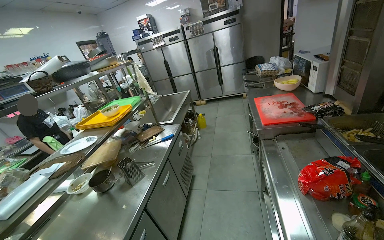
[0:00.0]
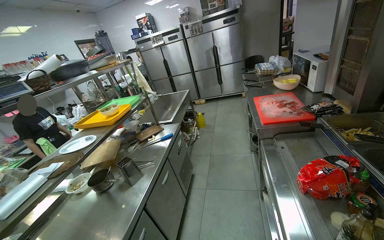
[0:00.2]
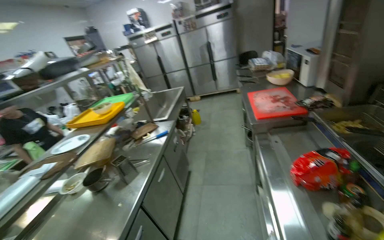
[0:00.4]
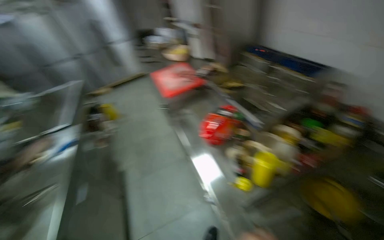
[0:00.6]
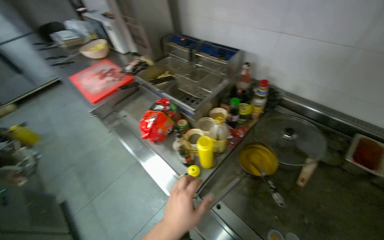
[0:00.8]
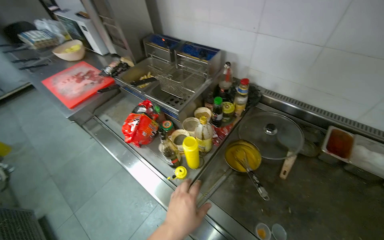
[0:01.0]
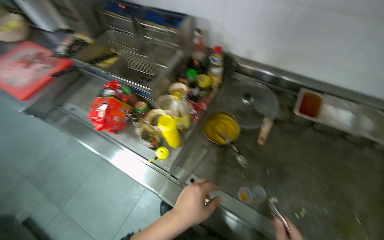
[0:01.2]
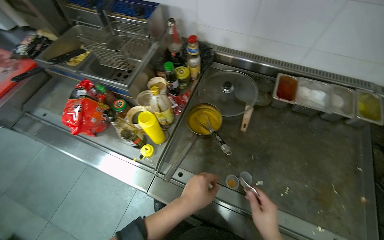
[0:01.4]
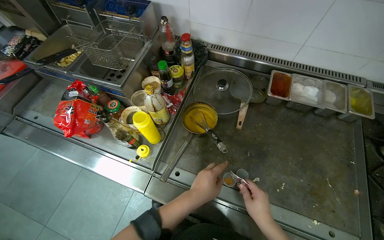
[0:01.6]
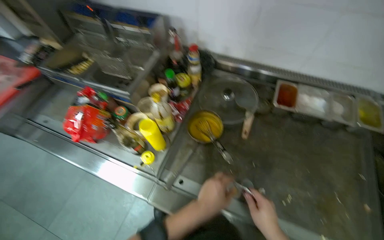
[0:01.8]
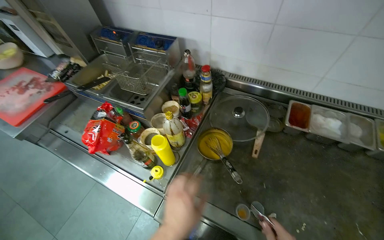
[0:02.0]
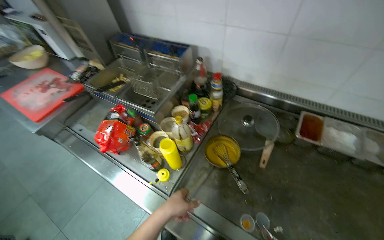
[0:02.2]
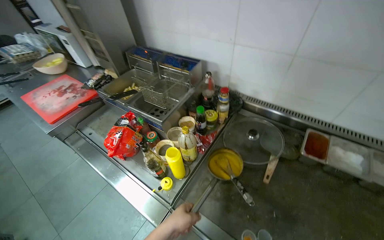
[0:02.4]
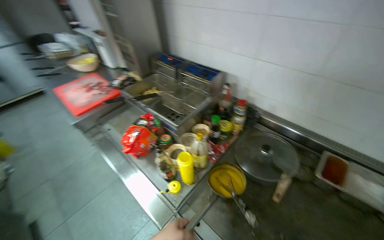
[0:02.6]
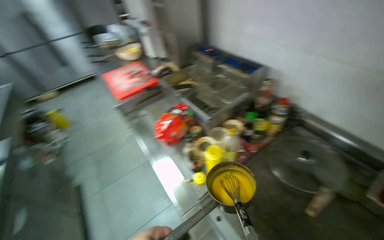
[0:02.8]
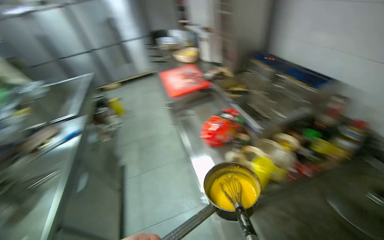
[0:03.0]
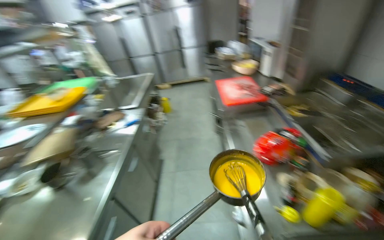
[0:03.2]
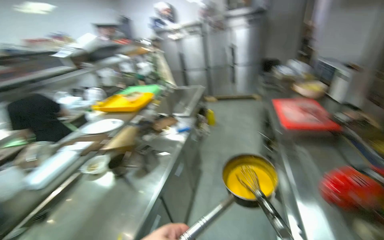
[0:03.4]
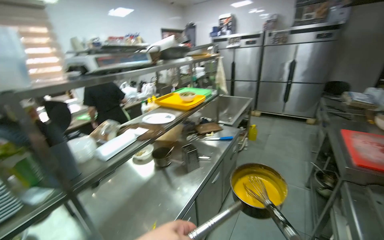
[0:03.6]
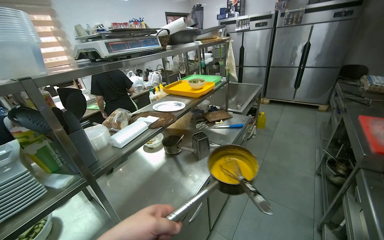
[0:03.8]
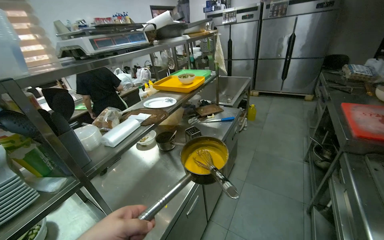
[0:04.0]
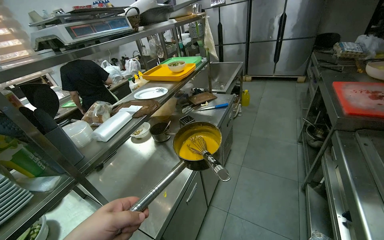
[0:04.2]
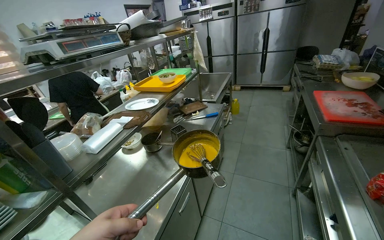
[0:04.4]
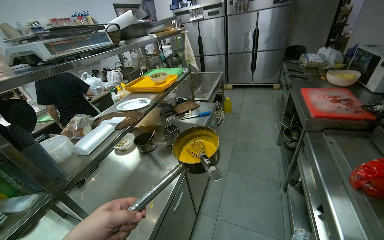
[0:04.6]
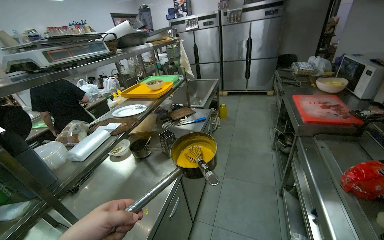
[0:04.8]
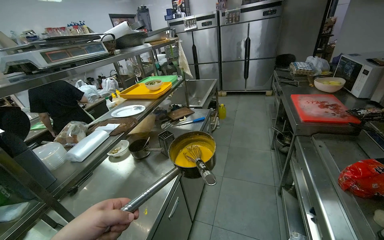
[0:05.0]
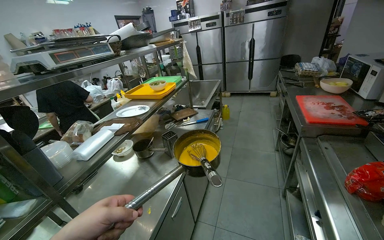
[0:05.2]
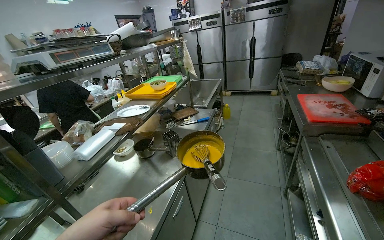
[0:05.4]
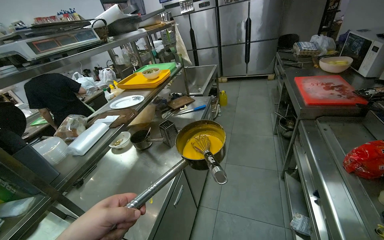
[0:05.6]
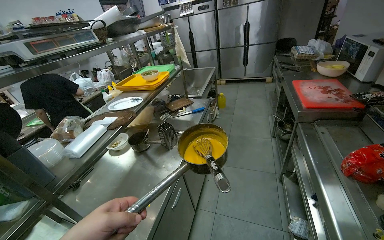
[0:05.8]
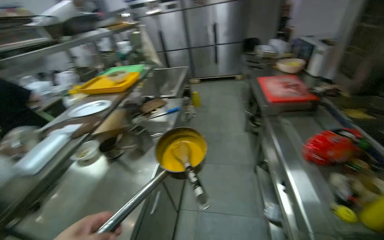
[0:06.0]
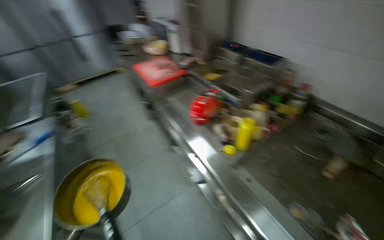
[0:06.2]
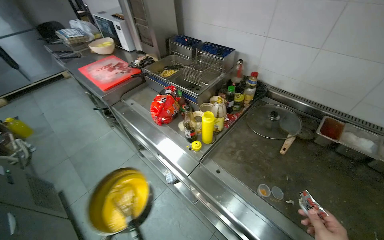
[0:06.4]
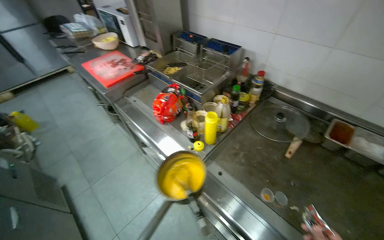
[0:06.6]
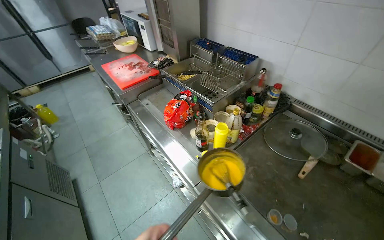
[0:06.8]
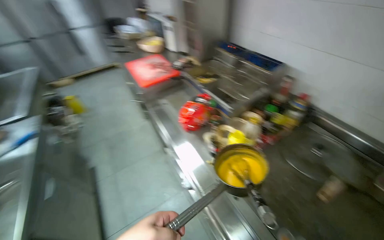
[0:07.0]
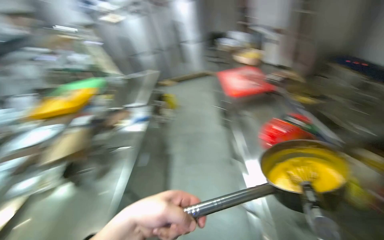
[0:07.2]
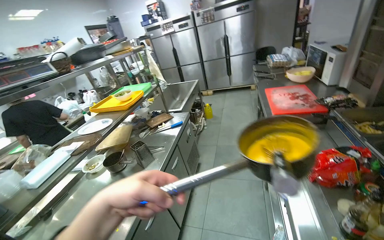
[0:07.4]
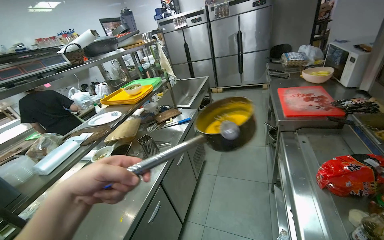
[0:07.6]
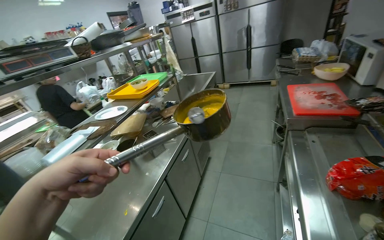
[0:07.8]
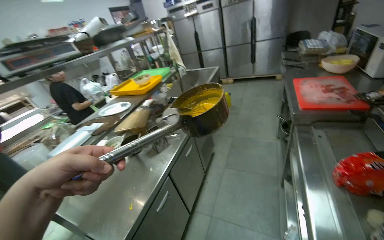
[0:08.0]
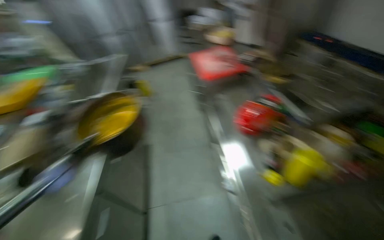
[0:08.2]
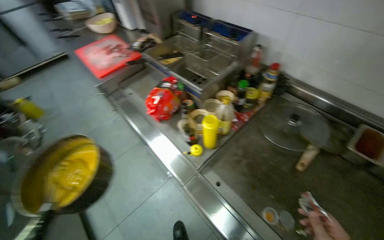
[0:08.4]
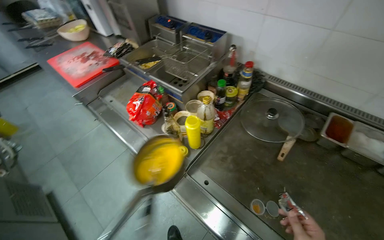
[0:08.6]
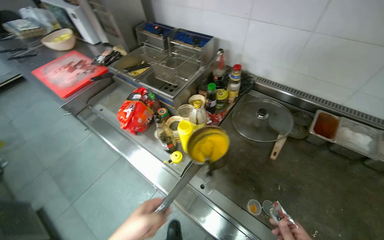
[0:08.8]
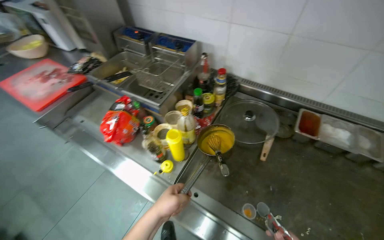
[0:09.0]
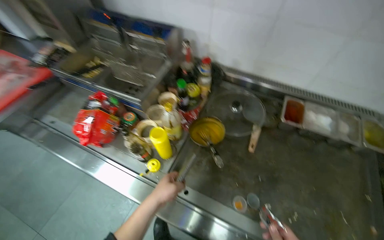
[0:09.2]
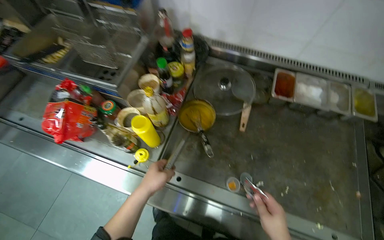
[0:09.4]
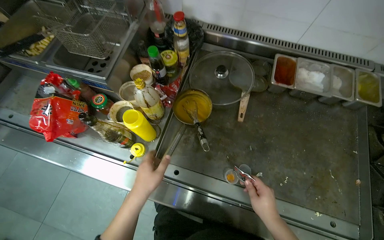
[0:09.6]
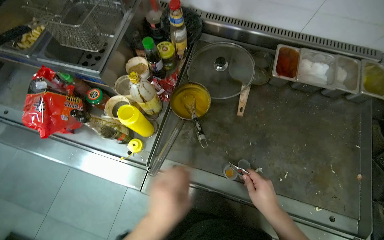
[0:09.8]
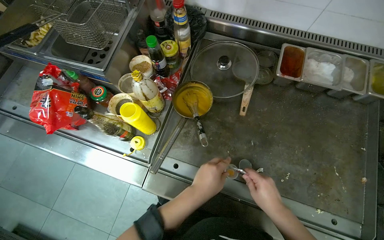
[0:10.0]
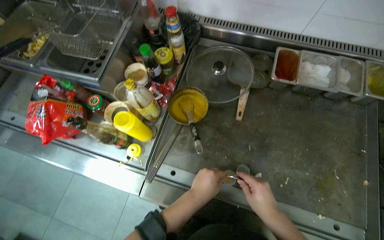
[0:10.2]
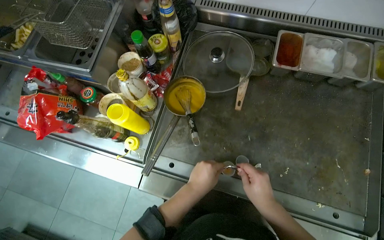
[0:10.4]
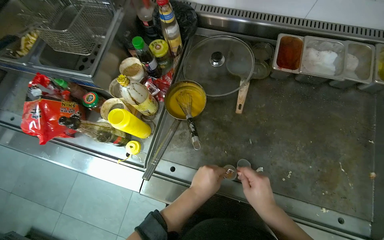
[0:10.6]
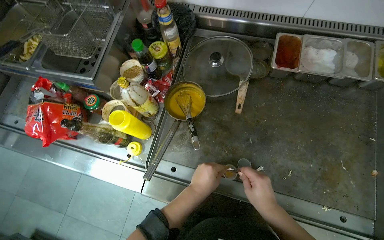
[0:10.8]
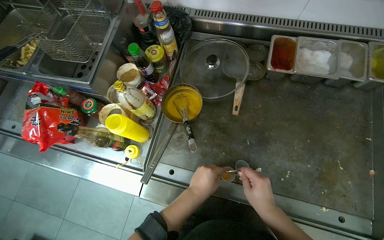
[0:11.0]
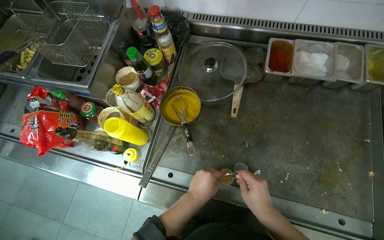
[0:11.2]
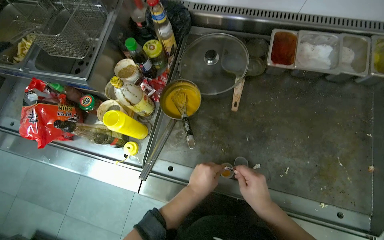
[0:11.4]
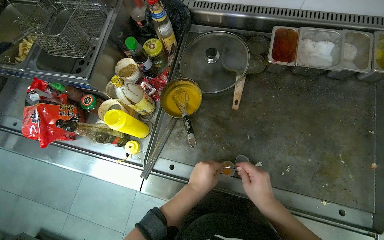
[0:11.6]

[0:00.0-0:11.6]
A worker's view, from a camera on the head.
Job: preparing food.
The whole recording: Preparing condiments for serving. The worker opens small packets and pours their contents into small cups.
0:01.4 to 0:02.8: The wearer looks about 35 degrees further to the left. The wearer looks about 15 degrees further upward.
0:02.8 to 0:04.4: The camera travels about 50 cm. The wearer looks some 60 degrees further to the left.
0:05.8 to 0:07.2: The wearer looks roughly 20 degrees further to the right.
0:08.8 to 0:10.2: The head rotates about 20 degrees to the right. The view tips downward by about 15 degrees. The left hand travels to the right and farther from the camera by about 30 cm.
0:10.2 to 0:11.6: The hands are busy where they are.

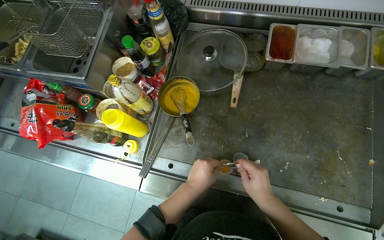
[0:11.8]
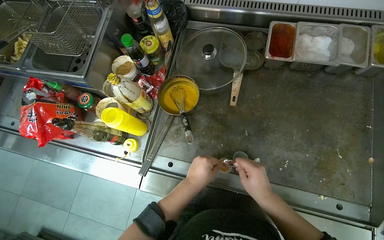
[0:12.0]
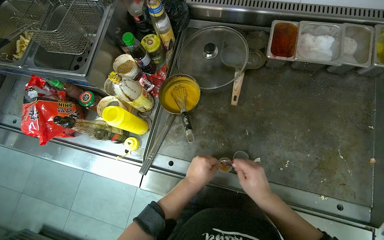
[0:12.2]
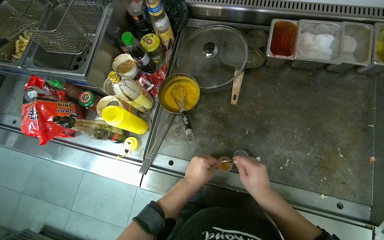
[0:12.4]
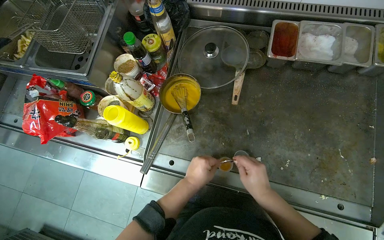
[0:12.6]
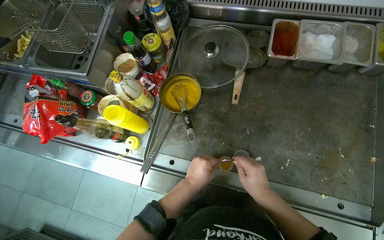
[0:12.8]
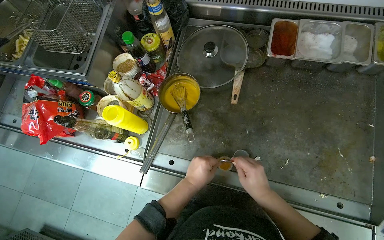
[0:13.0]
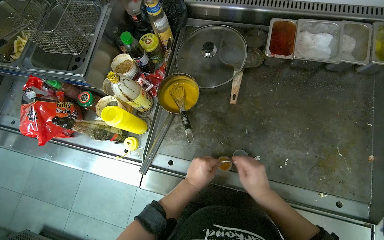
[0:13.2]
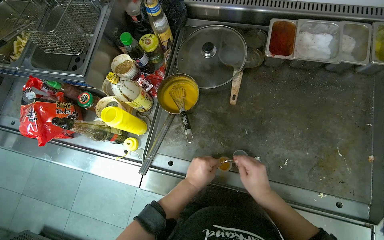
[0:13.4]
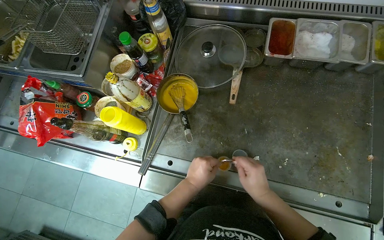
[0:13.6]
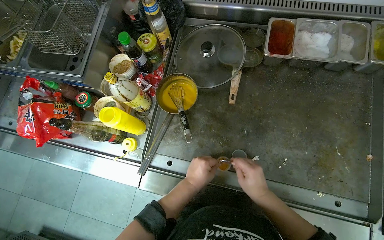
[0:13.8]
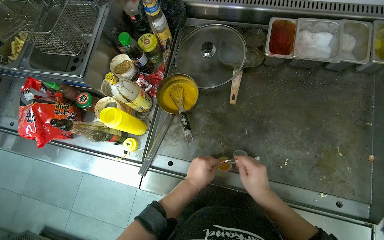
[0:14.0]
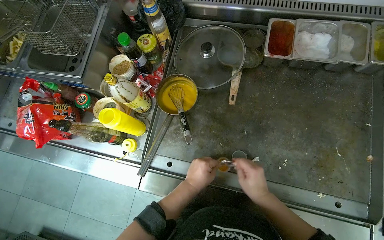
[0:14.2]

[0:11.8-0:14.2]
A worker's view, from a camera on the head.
Job: preparing food.
The whole recording: Preparing condiments for serving. The worker opens small packets and pours their contents into small cups.
0:11.8 to 0:14.2: The hands are busy where they are.

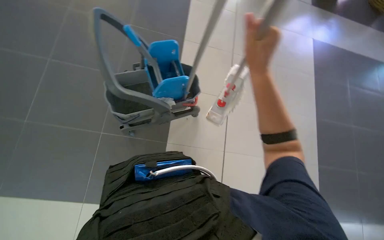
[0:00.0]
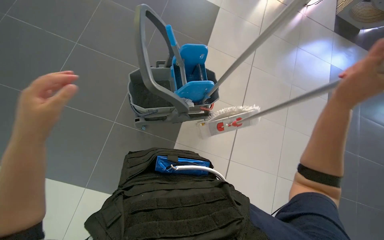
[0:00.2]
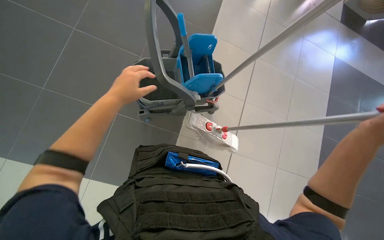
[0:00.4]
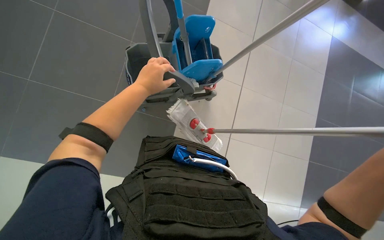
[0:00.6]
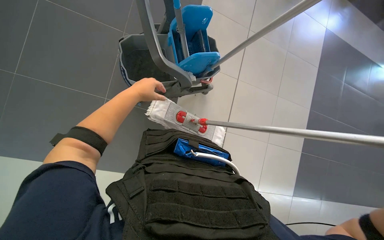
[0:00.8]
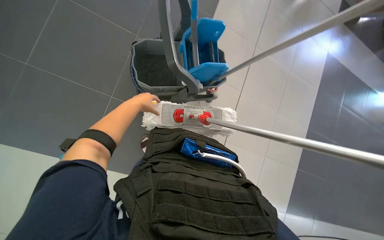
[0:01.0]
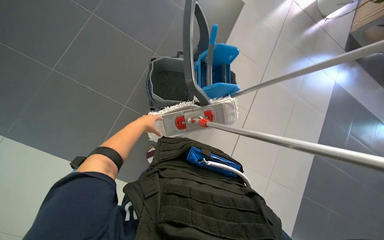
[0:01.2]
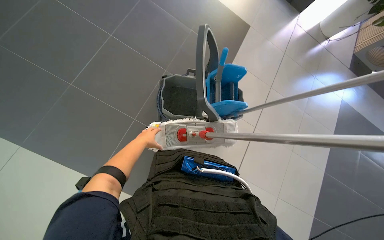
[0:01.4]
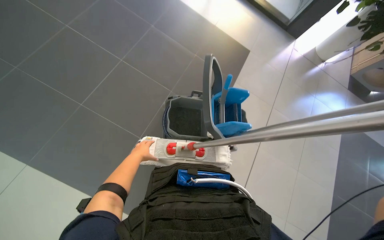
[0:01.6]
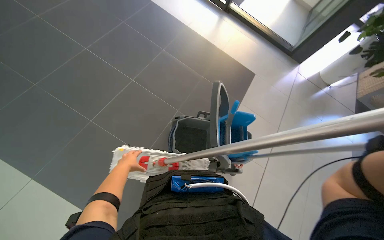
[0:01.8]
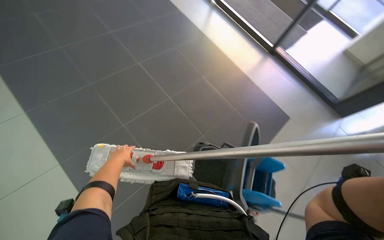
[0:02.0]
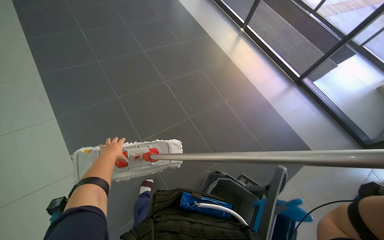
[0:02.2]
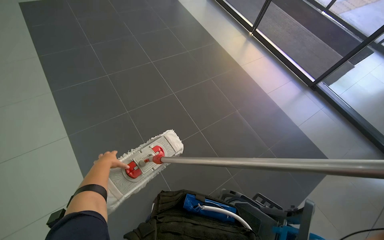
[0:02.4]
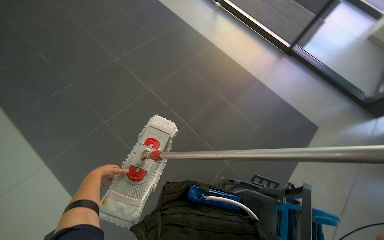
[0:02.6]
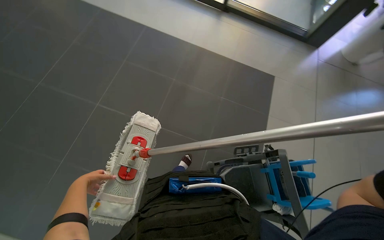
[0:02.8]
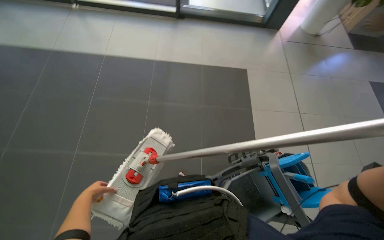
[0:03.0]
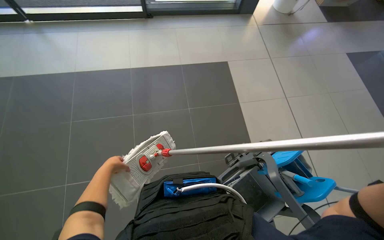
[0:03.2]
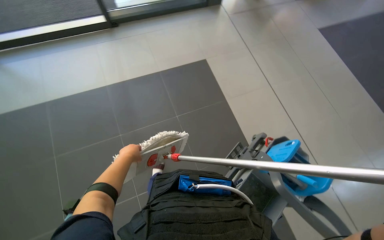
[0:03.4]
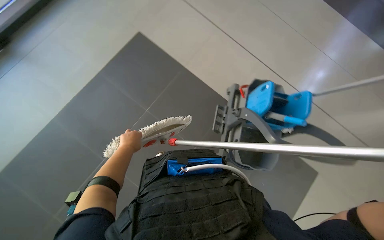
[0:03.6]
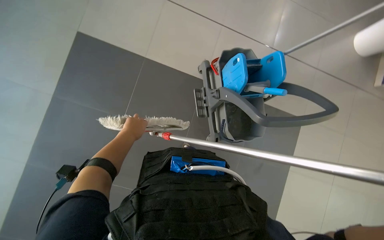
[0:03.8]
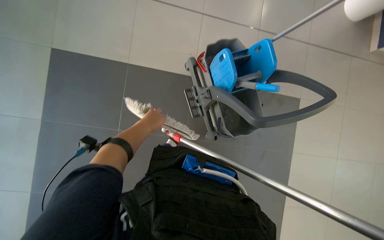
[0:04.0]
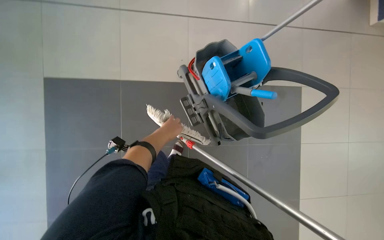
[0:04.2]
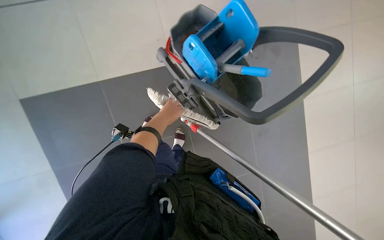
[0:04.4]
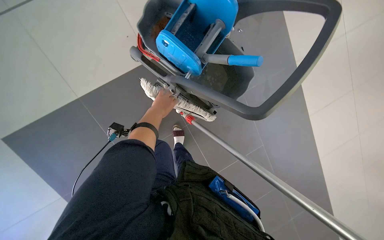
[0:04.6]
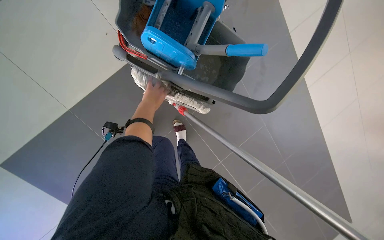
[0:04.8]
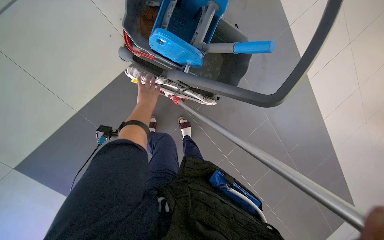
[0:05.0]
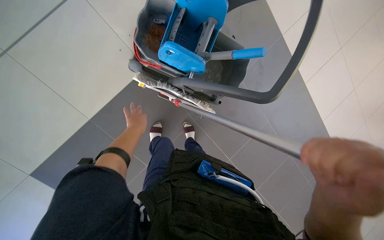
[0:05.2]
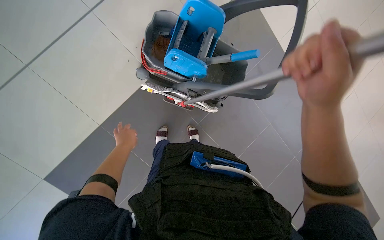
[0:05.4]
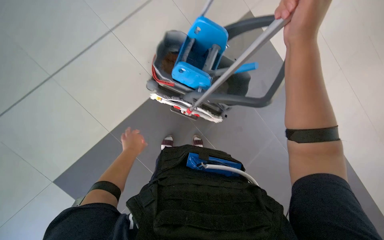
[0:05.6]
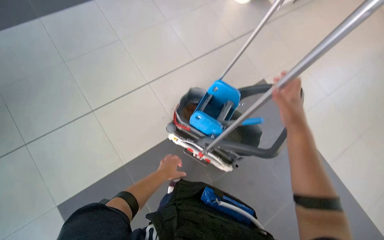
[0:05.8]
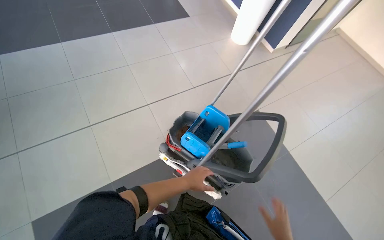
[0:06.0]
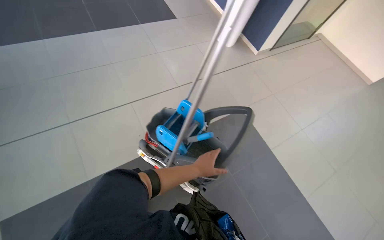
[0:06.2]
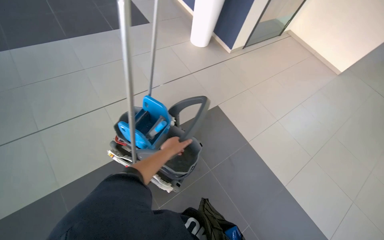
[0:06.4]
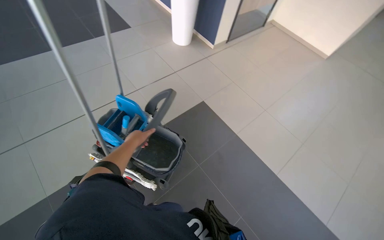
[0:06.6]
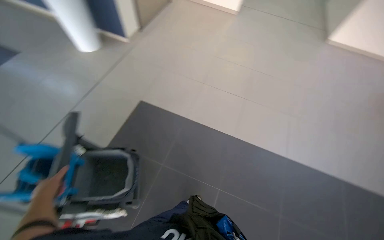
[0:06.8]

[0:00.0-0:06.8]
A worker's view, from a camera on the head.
Job: preparing cleaning supplies.
The whole recording: Managing cleaning equipment. The worker wrings out the mop head using the cleaning cart.
0:00.0 to 0:01.4: The scene turns approximately 25 degrees clockwise in the picture.
0:01.4 to 0:02.8: The camera pitches upward, by about 20 degrees. The left hand shifts roughly 25 cm to the left.
0:02.8 to 0:04.0: The scene turns roughly 40 degrees counterclockwise in the picture.
0:05.4 to 0:06.8: The head travels about 80 cm. The view tips upward by about 35 degrees.
